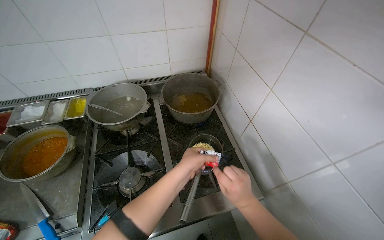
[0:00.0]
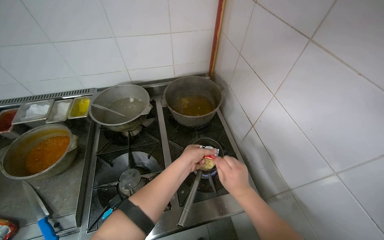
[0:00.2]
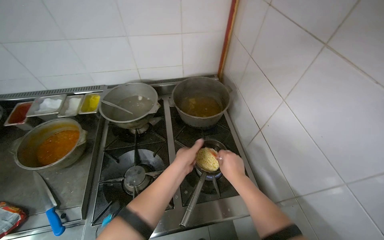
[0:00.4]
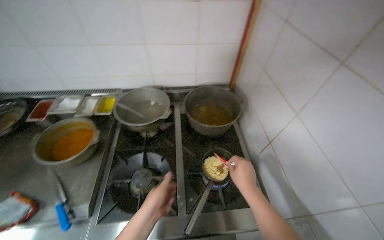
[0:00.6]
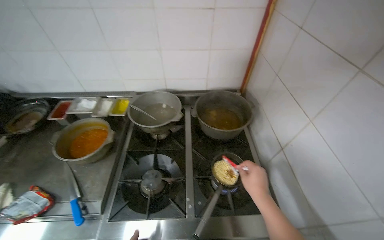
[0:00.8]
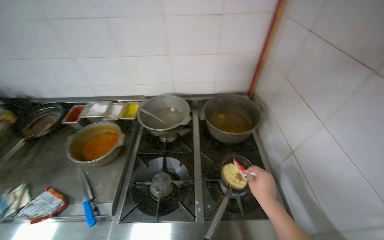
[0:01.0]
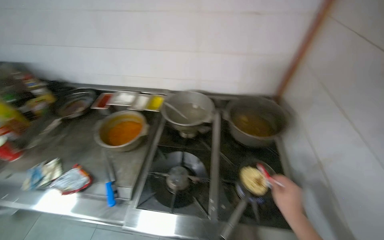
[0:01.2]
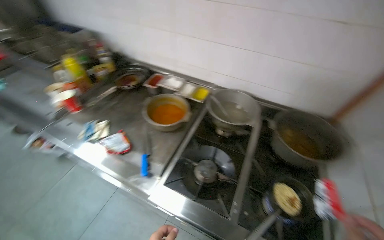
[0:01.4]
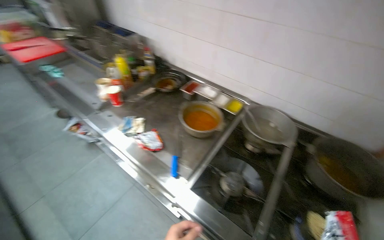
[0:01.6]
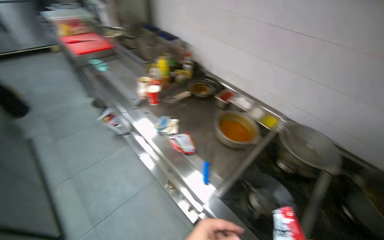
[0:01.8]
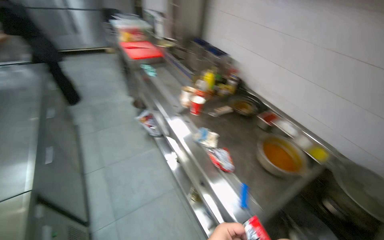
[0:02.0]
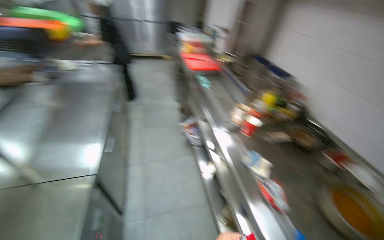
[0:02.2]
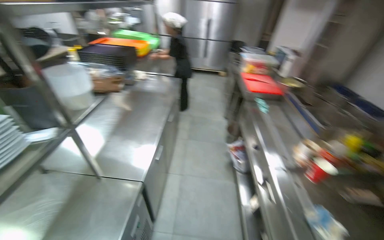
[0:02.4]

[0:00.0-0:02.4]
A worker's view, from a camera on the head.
Job: cooking food.
The whole recording: Preparing instant noodles. The worker sets up a pot on the stove, adds instant noodles, and seasons them.
0:00.0 to 0:01.2: The head turns to the left by some 25 degrees.
0:01.2 to 0:02.4: The wearer moves approximately 70 cm. The head turns to the left by some 85 degrees. The camera pitches upward, by roughly 15 degrees.

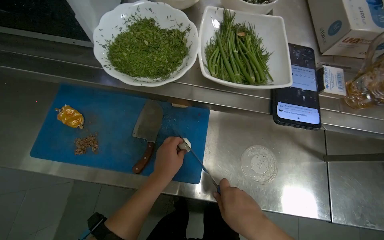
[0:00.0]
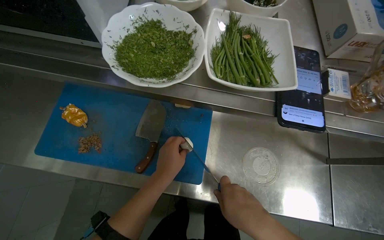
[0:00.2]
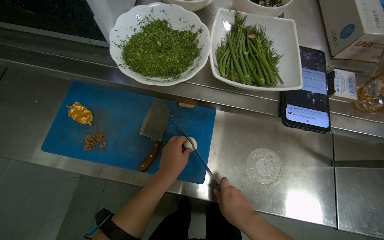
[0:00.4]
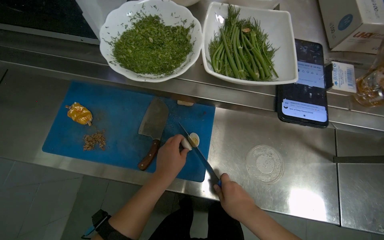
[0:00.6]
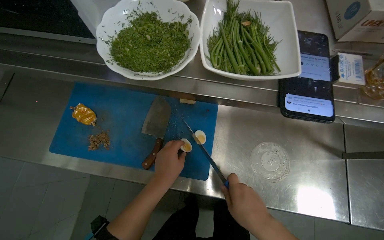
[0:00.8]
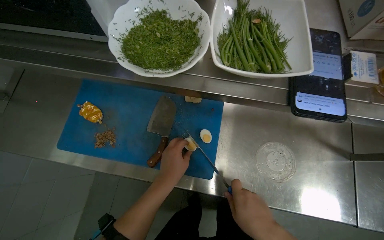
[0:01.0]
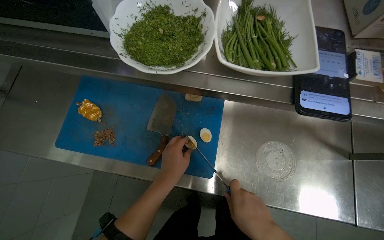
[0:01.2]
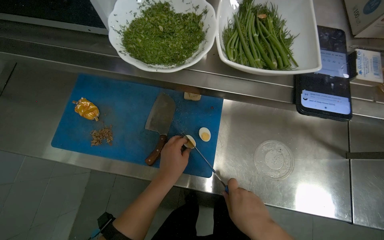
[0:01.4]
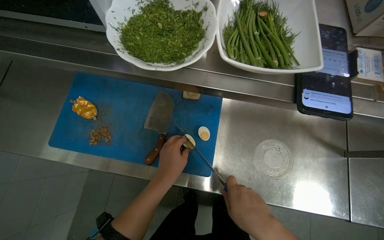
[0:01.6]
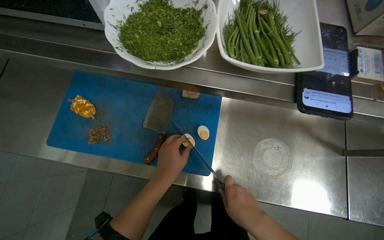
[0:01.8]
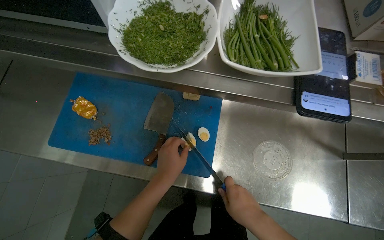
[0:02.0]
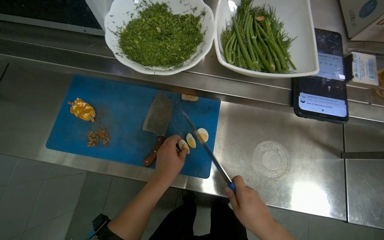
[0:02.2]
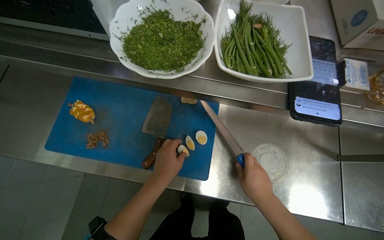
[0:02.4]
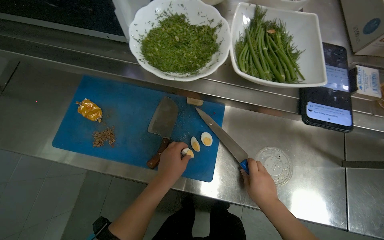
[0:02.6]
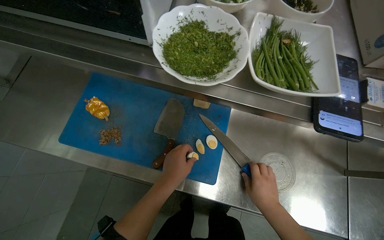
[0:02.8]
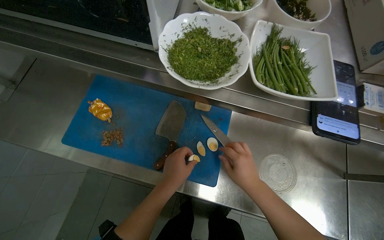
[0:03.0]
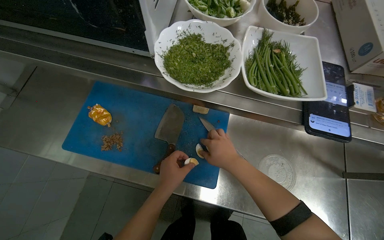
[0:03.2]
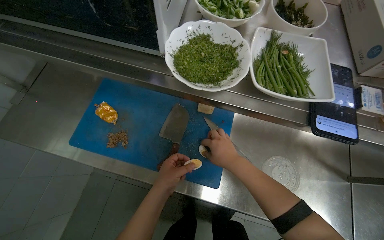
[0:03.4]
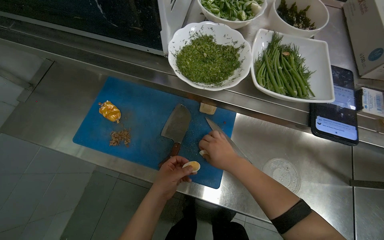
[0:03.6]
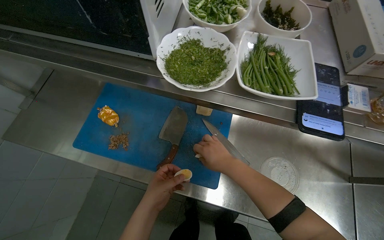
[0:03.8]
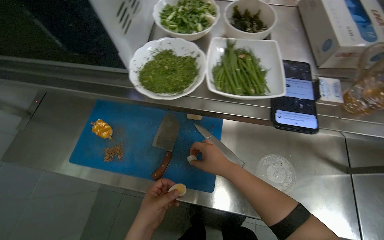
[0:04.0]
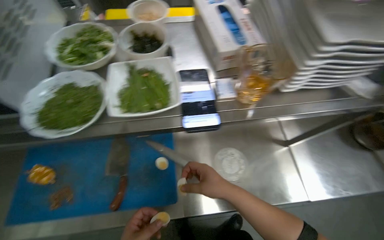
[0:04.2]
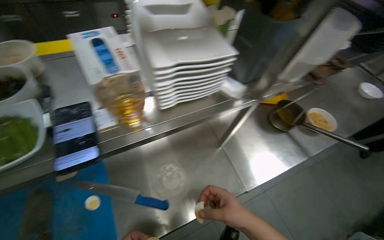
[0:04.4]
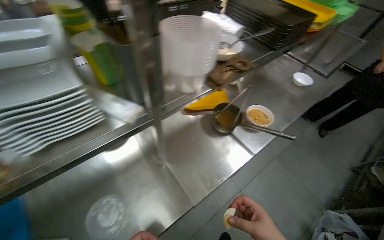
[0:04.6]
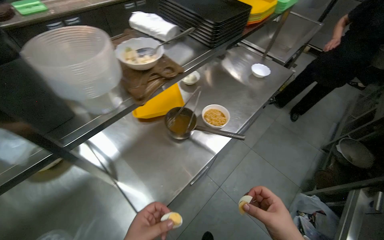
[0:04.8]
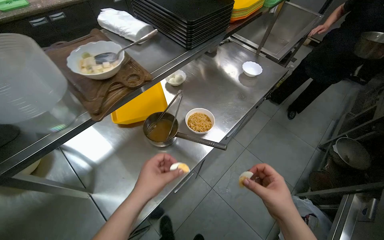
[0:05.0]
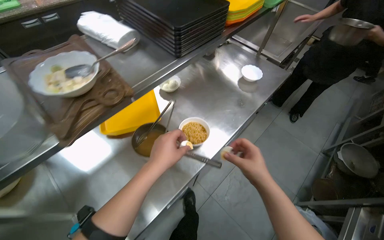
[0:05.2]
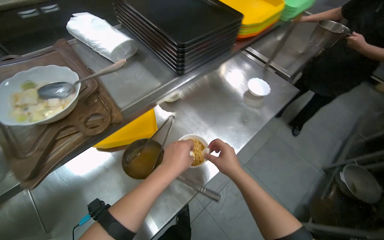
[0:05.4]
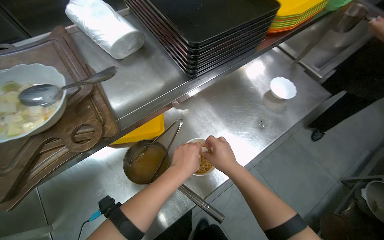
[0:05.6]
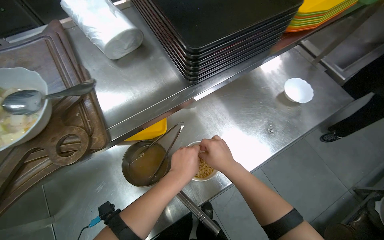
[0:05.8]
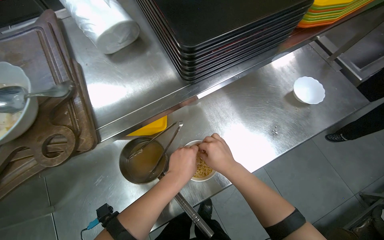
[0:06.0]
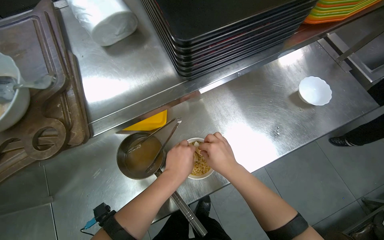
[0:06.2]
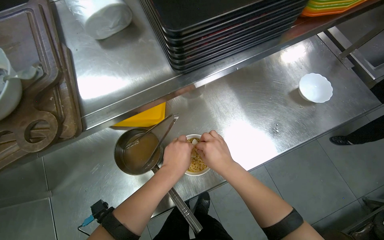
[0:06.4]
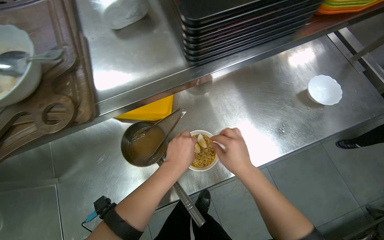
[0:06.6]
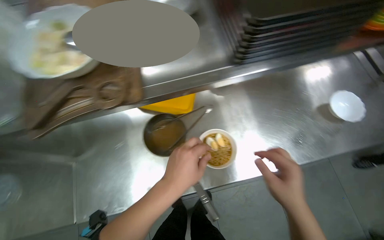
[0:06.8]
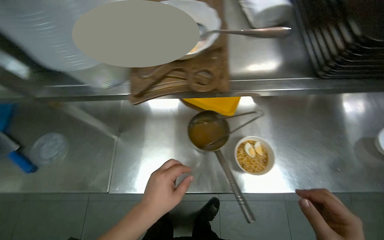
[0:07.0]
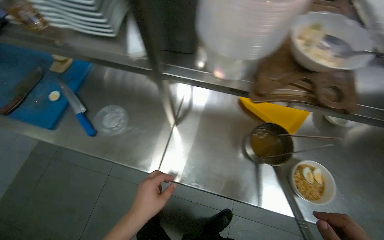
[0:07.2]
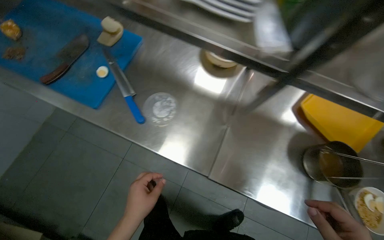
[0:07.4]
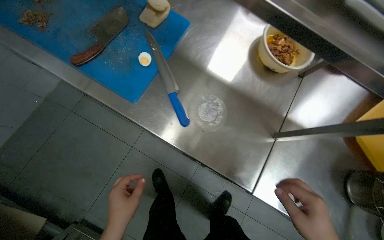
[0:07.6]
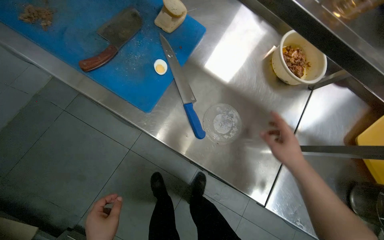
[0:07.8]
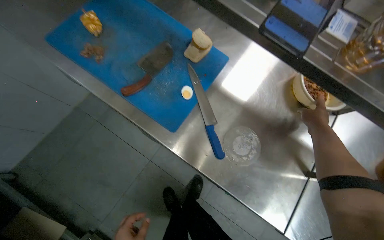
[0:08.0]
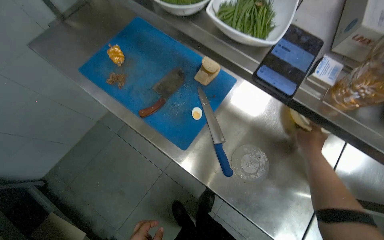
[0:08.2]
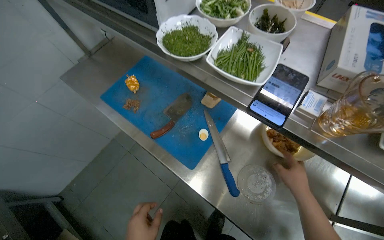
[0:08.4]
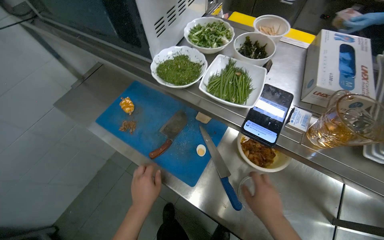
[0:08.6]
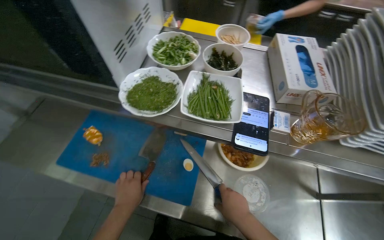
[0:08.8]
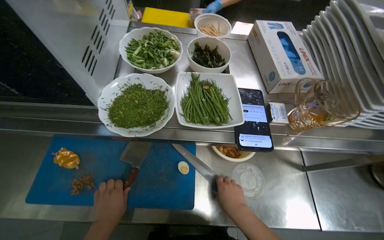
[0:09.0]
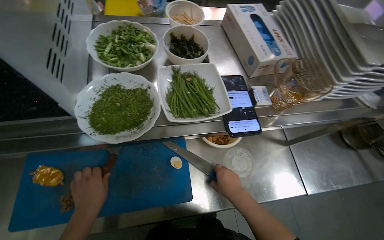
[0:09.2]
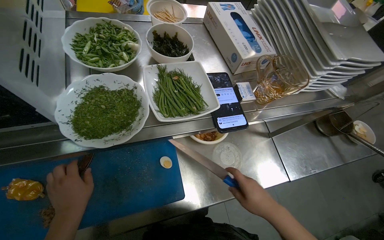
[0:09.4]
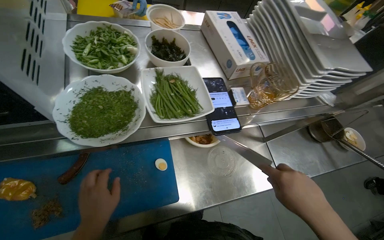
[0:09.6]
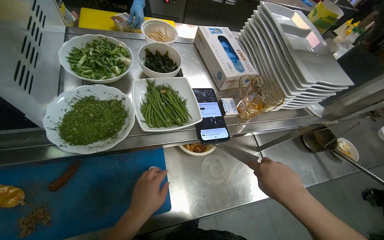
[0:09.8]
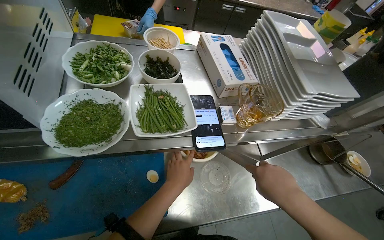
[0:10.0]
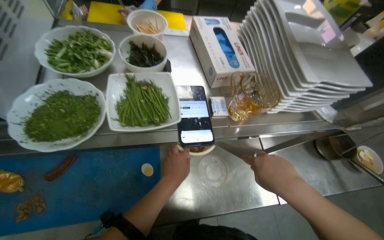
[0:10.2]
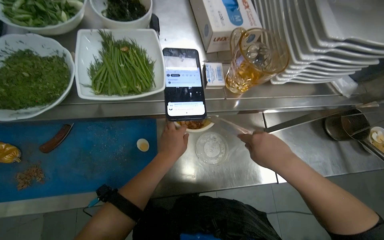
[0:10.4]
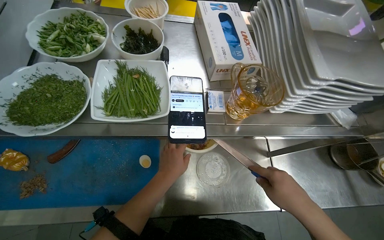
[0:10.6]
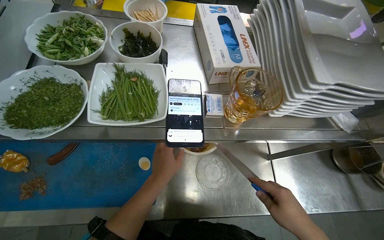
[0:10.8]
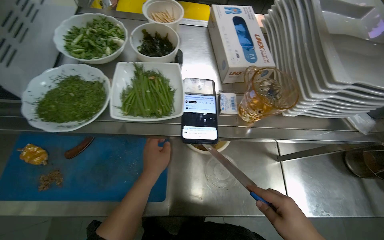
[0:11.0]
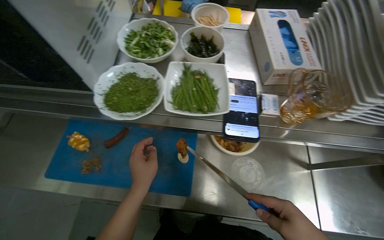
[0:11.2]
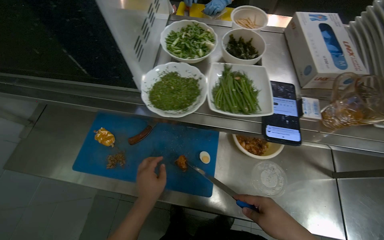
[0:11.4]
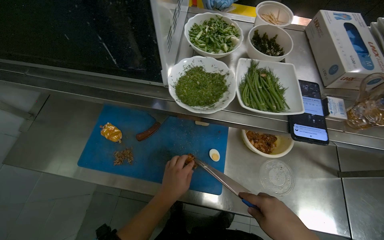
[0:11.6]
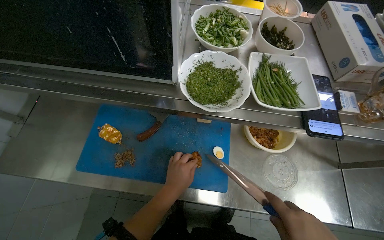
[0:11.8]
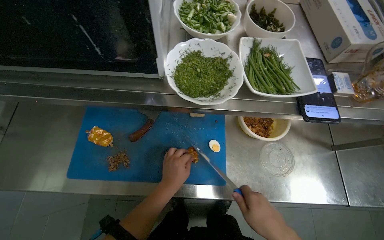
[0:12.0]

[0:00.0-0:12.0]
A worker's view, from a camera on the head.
Job: preparing food.
The whole recording: Preparing noodle bowl. The worker slices eggs and meat, then adds them along with various greens and seaweed to a noodle bowl.
0:00.0 to 0:01.6: The hands are busy where they are.
0:01.6 to 0:03.0: The right hand shifts roughly 10 cm farther from the camera.
0:03.0 to 0:04.4: The head rotates approximately 40 degrees to the right. The wearer looks approximately 15 degrees further upward.
0:04.4 to 0:06.0: The head travels some 80 cm. The camera pitches downward, by roughly 10 degrees.
0:06.0 to 0:07.6: The wearer moves about 90 cm. The scene turns roughly 60 degrees clockwise in the picture.
0:07.6 to 0:09.0: The wearer's head swings approximately 25 degrees to the right. The wearer looks about 15 degrees further upward.
0:09.0 to 0:10.4: The right hand shifts some 25 cm to the right, up the picture and nearer to the camera. Meanwhile the left hand shifts roughly 30 cm to the right and up the picture.

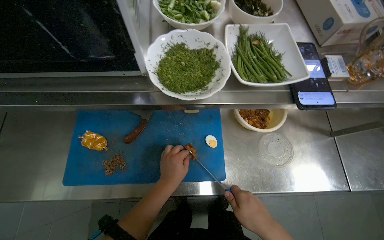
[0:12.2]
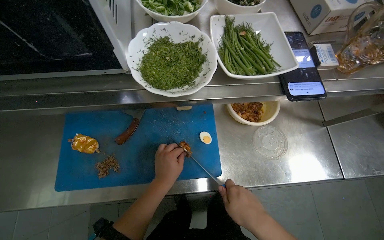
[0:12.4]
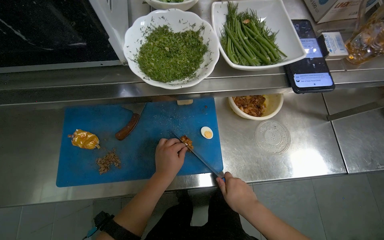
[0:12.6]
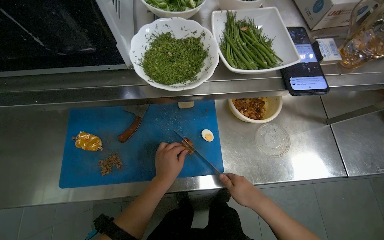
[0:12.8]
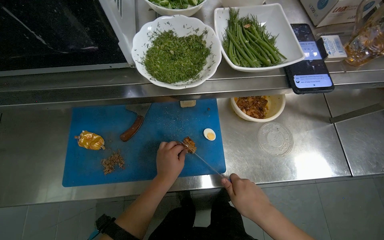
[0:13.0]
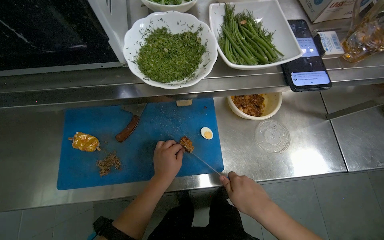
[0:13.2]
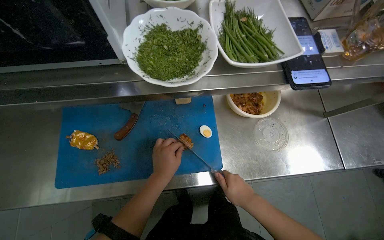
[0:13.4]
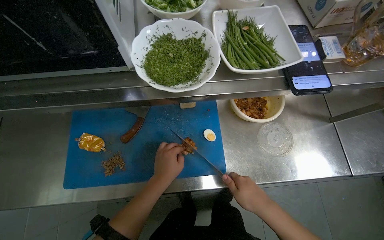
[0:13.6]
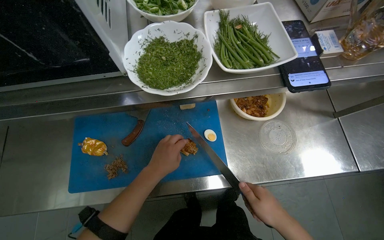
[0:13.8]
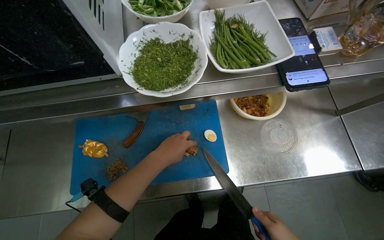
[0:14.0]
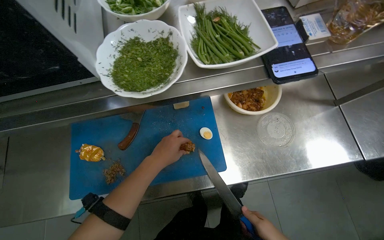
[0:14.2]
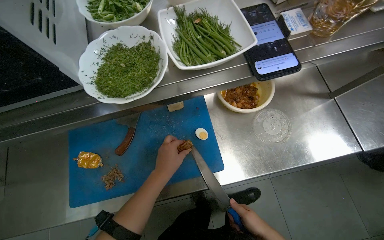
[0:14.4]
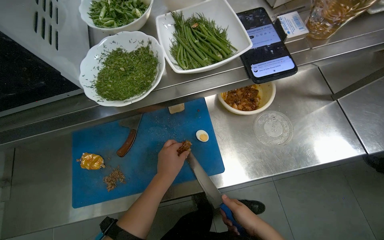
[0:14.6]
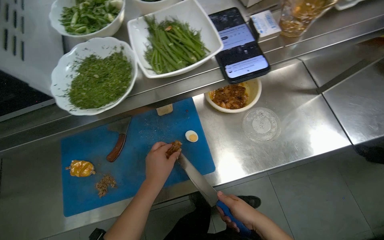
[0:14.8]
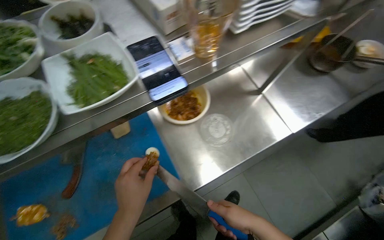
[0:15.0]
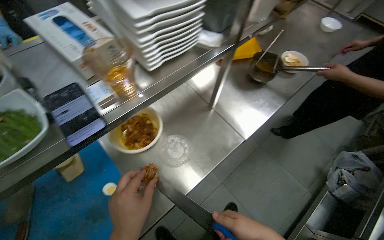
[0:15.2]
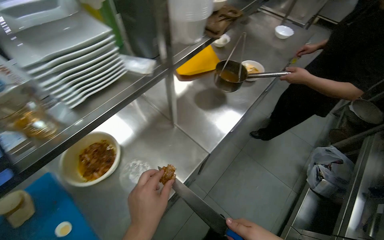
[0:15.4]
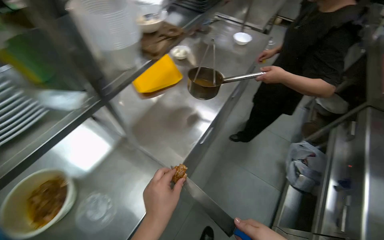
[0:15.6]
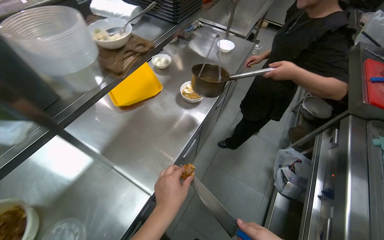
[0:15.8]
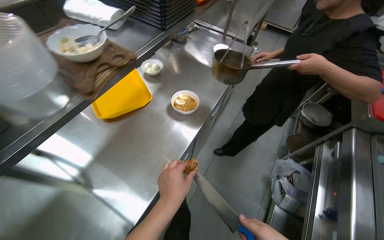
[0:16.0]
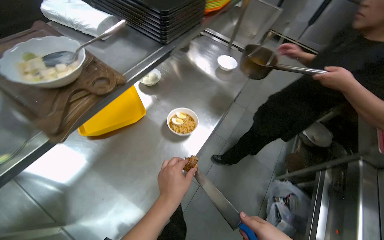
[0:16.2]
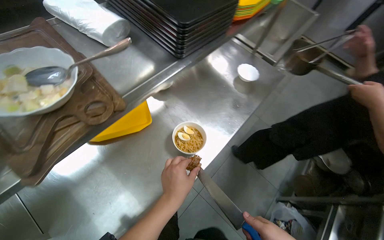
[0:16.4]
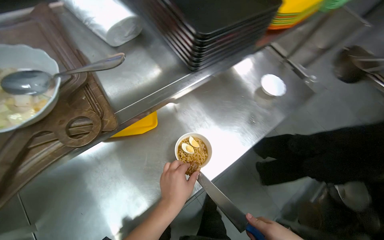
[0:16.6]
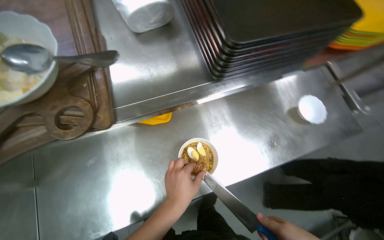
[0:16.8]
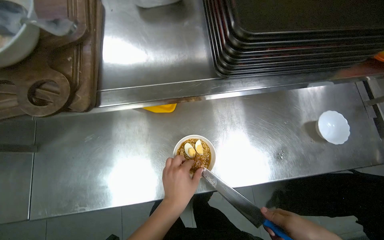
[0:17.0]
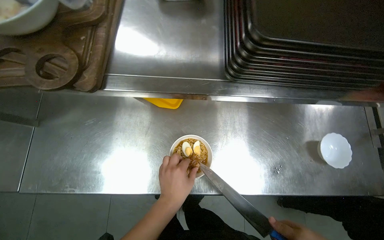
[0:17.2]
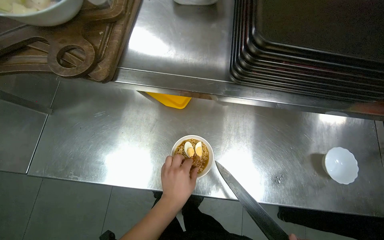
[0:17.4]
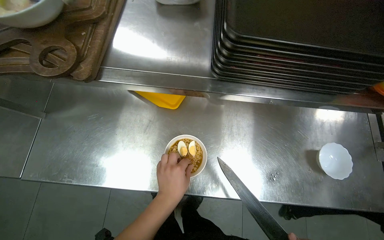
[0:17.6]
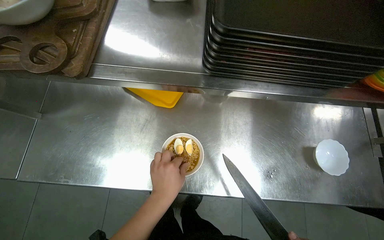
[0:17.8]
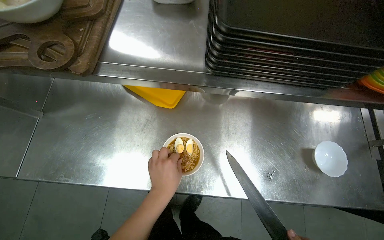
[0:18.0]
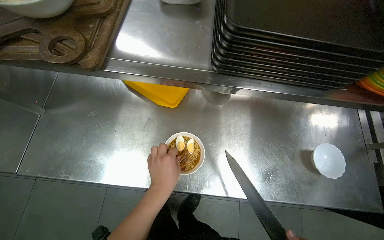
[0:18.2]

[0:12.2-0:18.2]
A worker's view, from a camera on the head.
Job: preparing food.
The whole recording: Preparing noodle bowl. The worker slices eggs and meat, then adds them along with various greens and seaweed to a noodle bowl.
0:12.2 to 0:13.8: The hands make small movements and keep their place.
0:13.8 to 0:15.2: The wearer's head swings approximately 35 degrees to the right.
0:15.2 to 0:16.6: The camera travels some 80 cm.
0:16.6 to 0:18.2: The wearer looks approximately 45 degrees further to the left.
